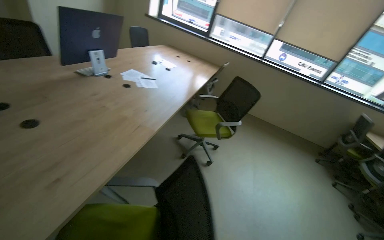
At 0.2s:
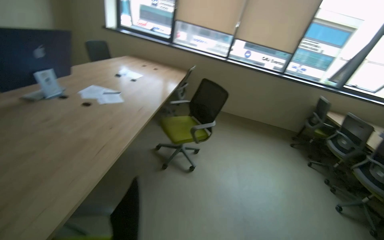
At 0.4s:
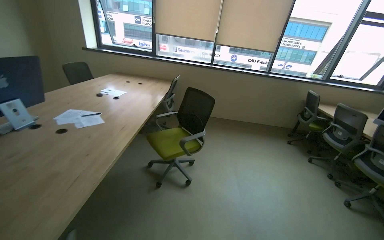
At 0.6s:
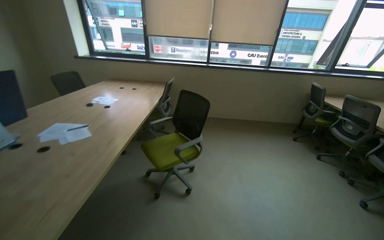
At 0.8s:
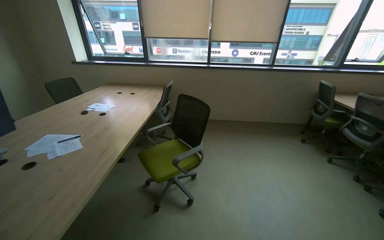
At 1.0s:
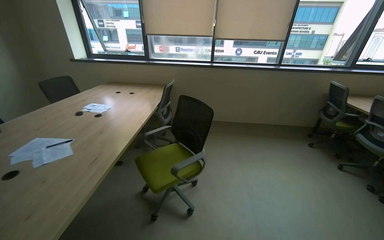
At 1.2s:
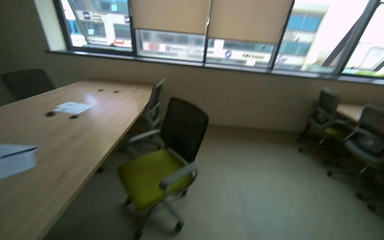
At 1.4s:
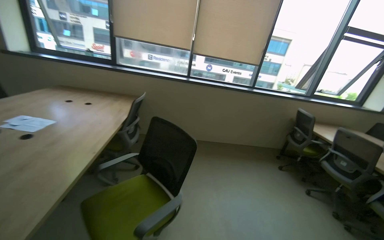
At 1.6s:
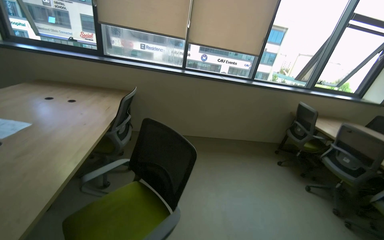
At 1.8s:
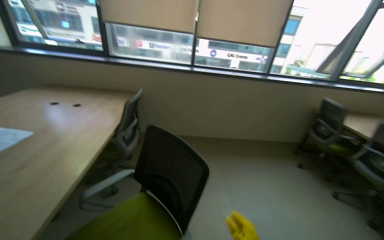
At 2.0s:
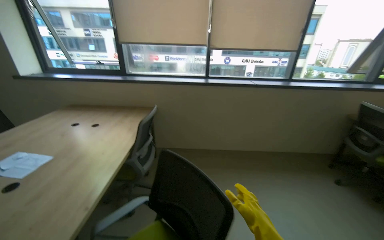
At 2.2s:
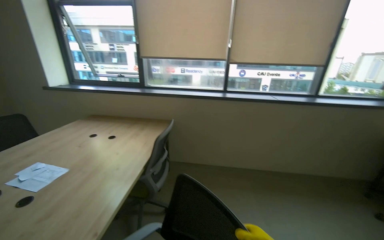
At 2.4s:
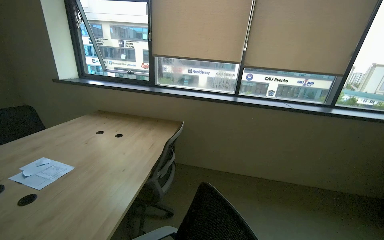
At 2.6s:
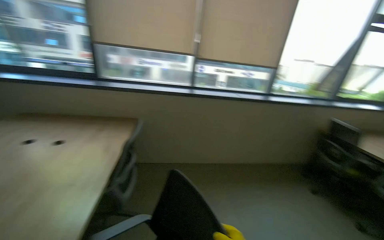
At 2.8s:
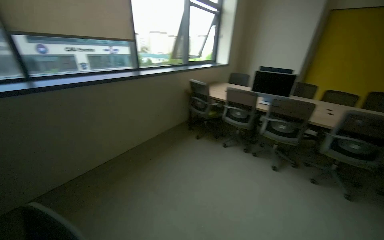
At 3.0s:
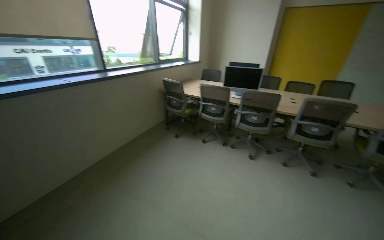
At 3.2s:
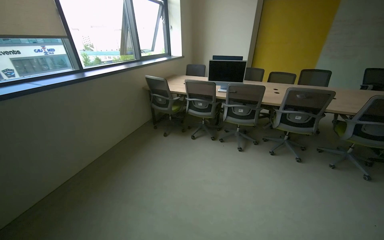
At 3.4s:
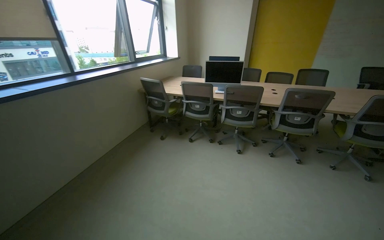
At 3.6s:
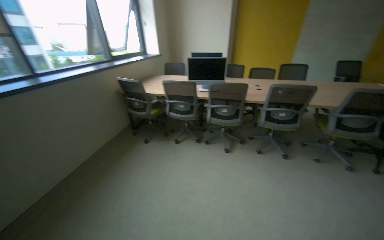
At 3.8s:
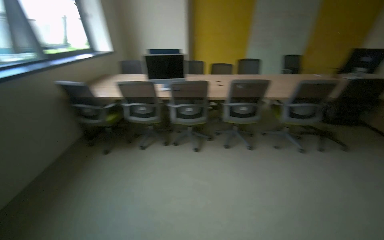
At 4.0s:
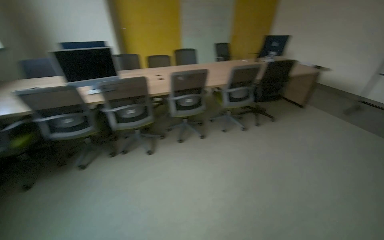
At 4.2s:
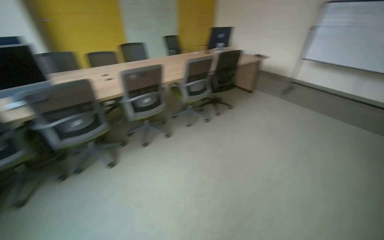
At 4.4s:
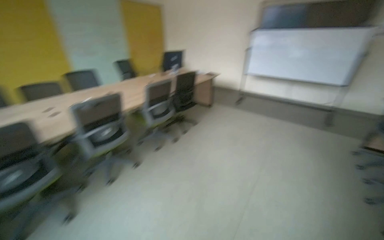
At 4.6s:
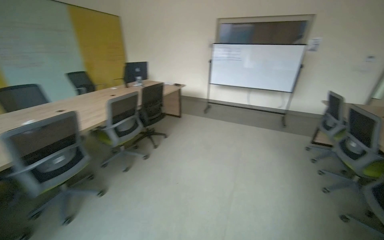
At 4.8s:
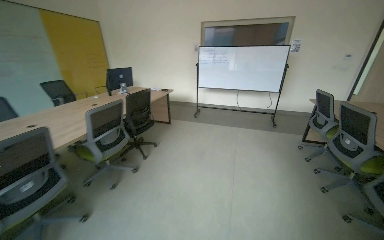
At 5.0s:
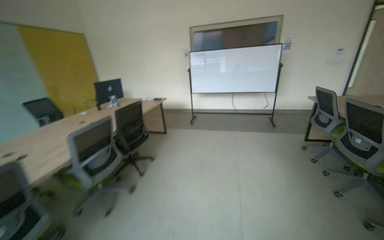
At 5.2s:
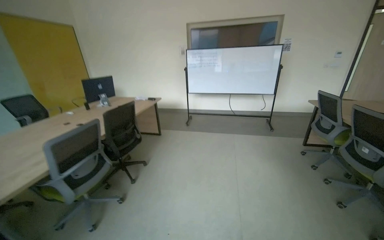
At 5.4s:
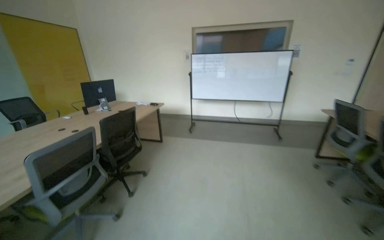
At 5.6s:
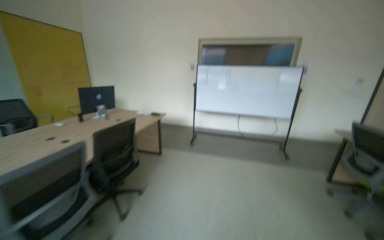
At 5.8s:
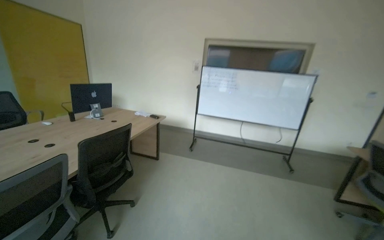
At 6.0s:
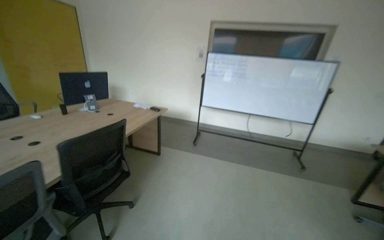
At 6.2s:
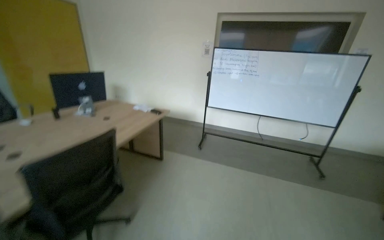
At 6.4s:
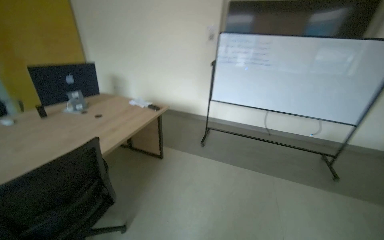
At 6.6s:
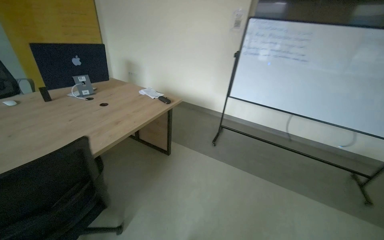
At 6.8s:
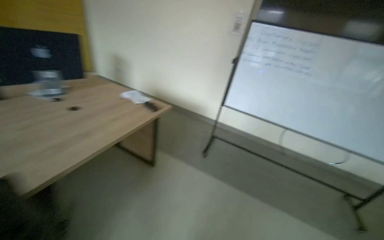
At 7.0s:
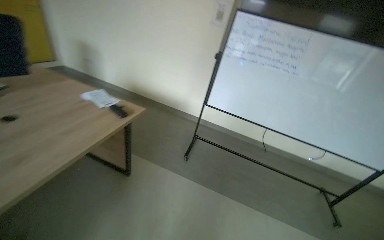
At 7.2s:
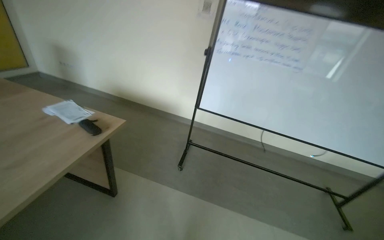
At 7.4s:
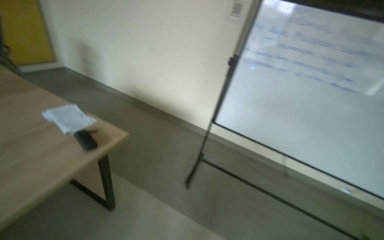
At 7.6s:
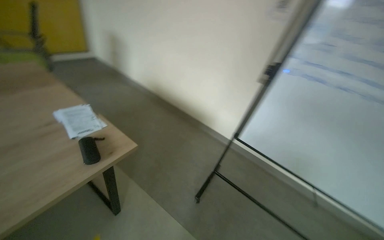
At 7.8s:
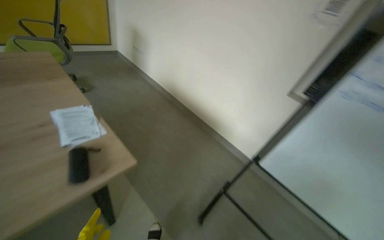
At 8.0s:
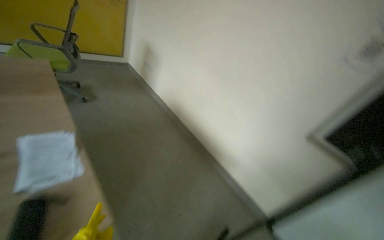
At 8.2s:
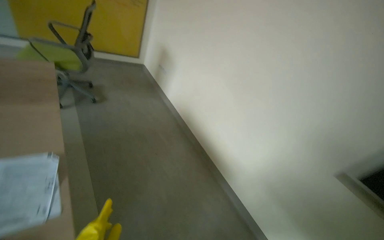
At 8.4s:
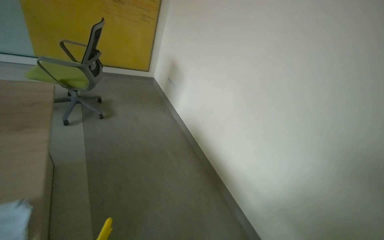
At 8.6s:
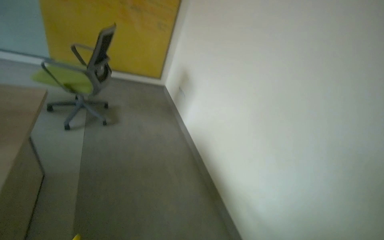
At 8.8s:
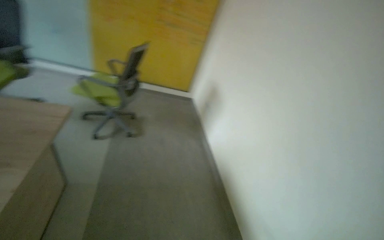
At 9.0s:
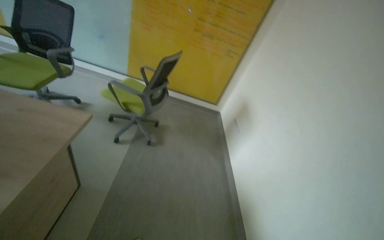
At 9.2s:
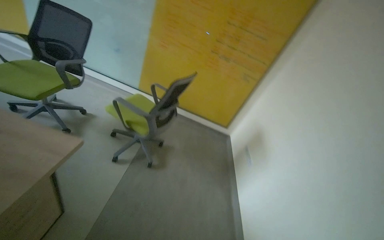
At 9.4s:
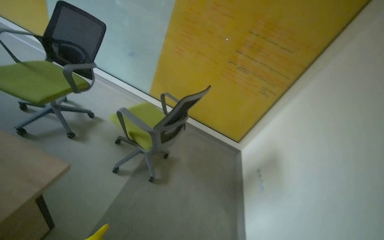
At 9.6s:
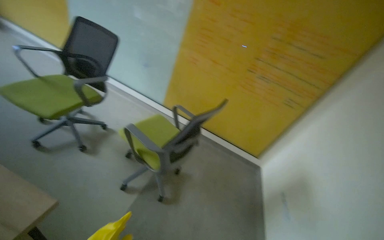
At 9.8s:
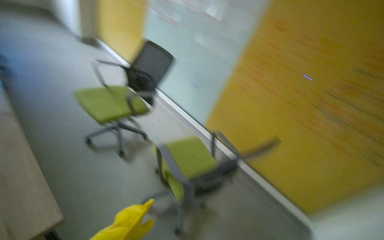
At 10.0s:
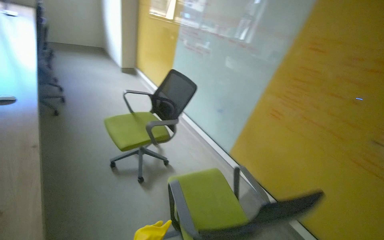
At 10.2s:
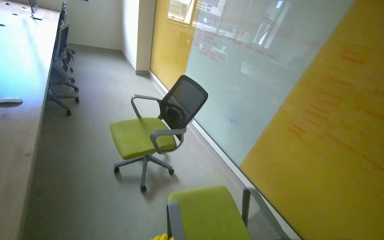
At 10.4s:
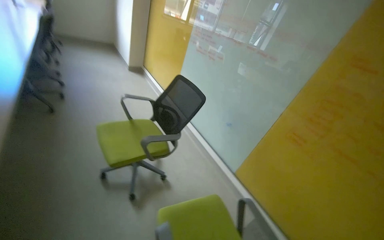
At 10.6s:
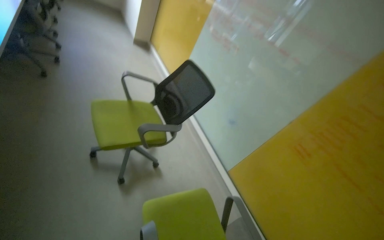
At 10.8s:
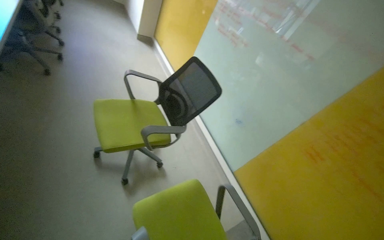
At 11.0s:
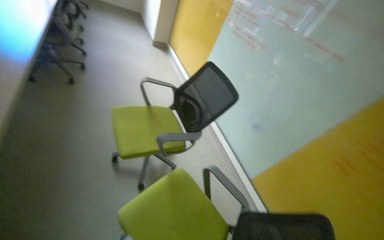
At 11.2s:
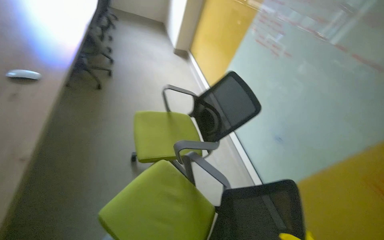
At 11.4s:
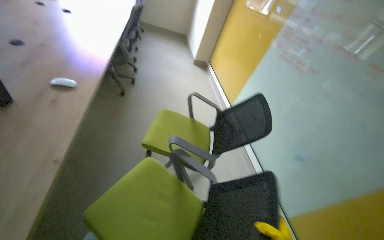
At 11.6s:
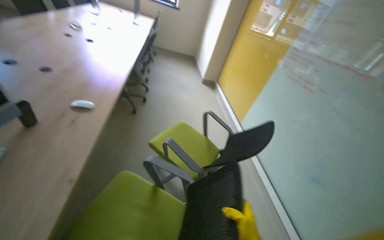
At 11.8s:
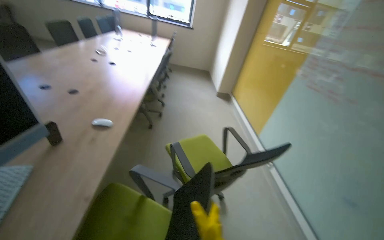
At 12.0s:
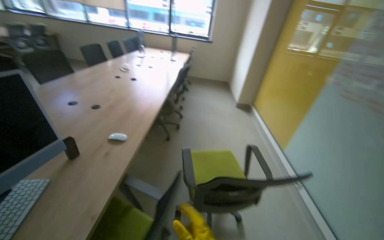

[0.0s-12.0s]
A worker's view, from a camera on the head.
Job: organizing items.
The whole recording: Organizing meeting room chairs. The worker adjusts and arranges chairs around the tables in the meeting room.
0.0s to 1.6s: The head travels about 1 m. The head turns to the right by approximately 25 degrees.
1.6s to 3.0s: The head travels some 50 cm. The wearer's head swings approximately 45 degrees to the right.
3.0s to 4.4s: The camera travels approximately 60 cm. The head turns to the right by roughly 80 degrees.
4.4s to 6.0s: The wearer moves some 1.5 m. The view swings about 20 degrees to the right.
6.0s to 7.6s: The camera is carried roughly 1.5 m. The head turns to the left by about 20 degrees. The view tips downward by about 15 degrees.
7.6s to 9.0s: The wearer moves approximately 1 m. The head turns to the left by some 55 degrees. The camera pitches upward, by roughly 20 degrees.
9.0s to 10.4s: The camera is carried roughly 1 m. The head rotates approximately 50 degrees to the left. The view tips upward by roughly 25 degrees.
10.4s to 12.0s: The head rotates roughly 35 degrees to the left. The wearer looks approximately 15 degrees further upward.

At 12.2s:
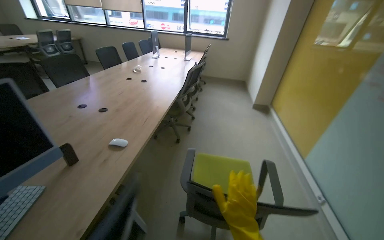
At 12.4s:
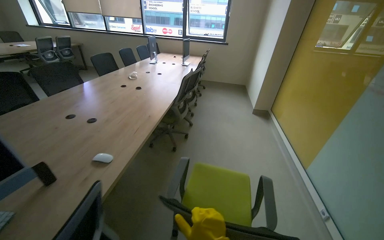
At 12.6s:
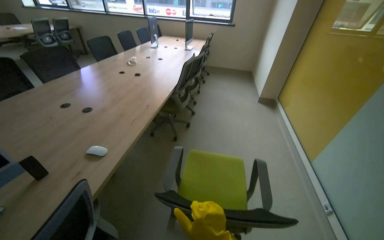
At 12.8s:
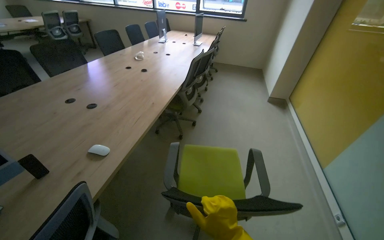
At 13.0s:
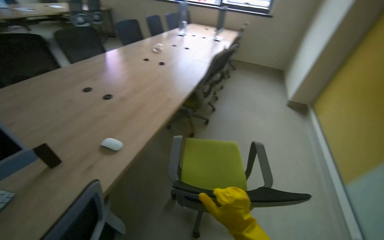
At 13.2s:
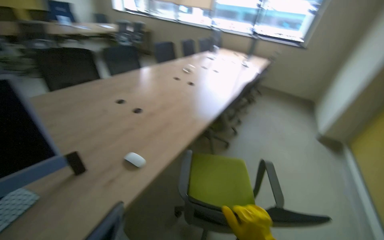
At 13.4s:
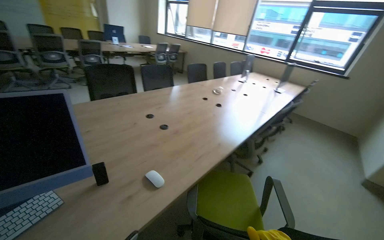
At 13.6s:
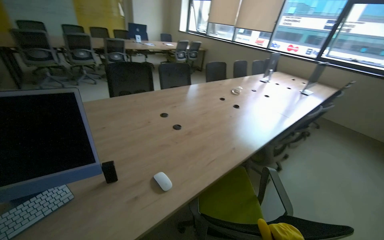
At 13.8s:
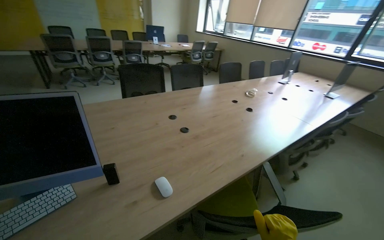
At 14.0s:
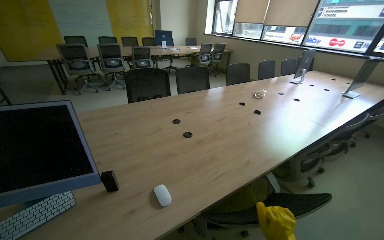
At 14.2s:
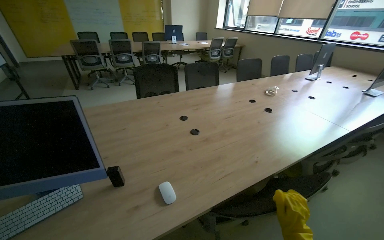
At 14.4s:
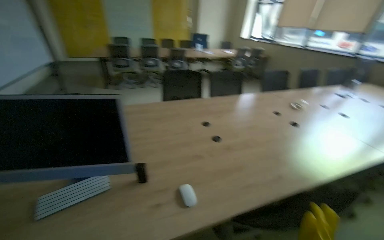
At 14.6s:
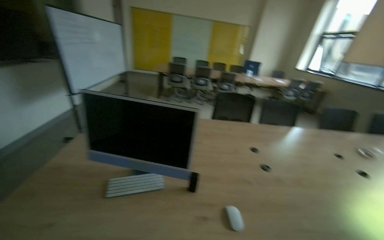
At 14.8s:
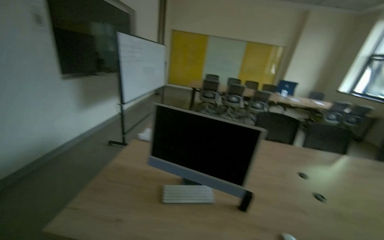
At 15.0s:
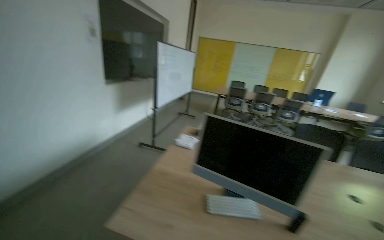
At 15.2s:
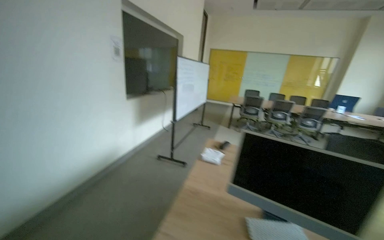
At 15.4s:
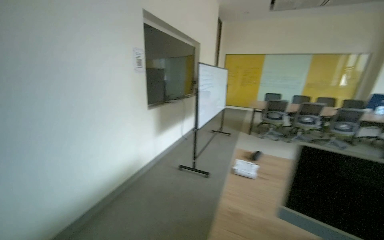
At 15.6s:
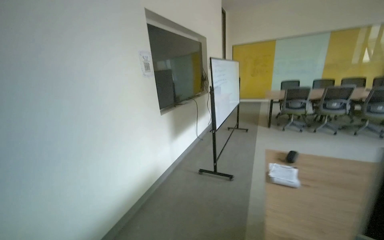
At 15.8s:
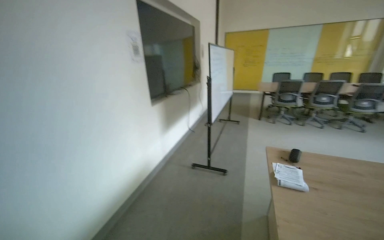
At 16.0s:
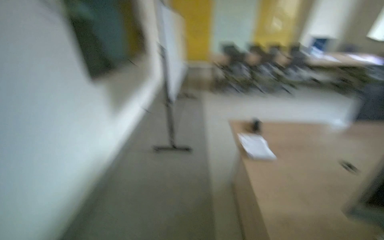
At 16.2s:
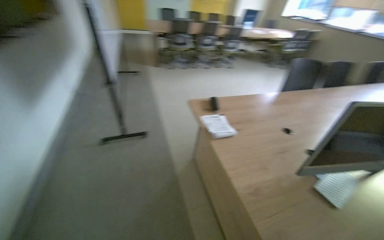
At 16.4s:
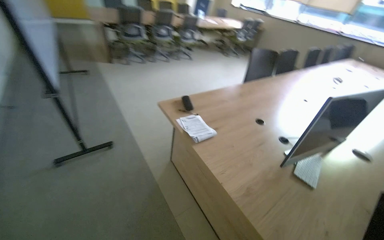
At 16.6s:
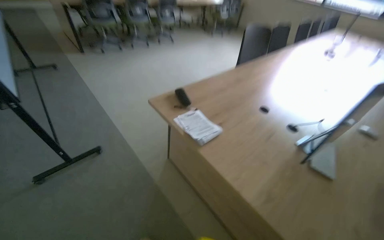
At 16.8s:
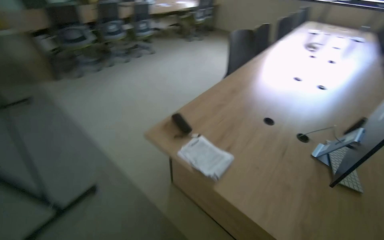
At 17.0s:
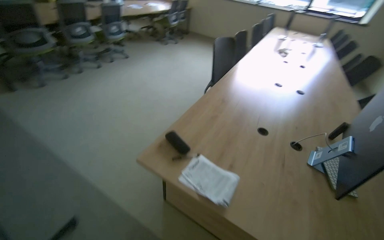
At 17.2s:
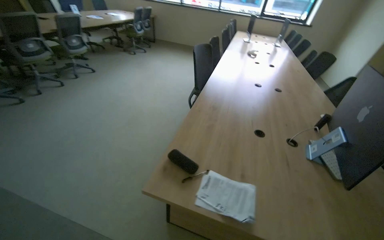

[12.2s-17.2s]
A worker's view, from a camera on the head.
Job: organizing items.
The whole recording: Organizing meeting room chairs. The worker adjusts and arranges chairs around the tables in the meeting room.
12.2s to 13.8s: The head travels approximately 50 cm. The head rotates approximately 45 degrees to the left.
13.8s to 15.6s: The camera travels roughly 90 cm. The head turns to the left by about 55 degrees. The view tips upward by some 20 degrees.
15.6s to 17.2s: The camera is carried approximately 1 m. The head turns to the right by roughly 95 degrees. The wearer looks about 25 degrees further downward.

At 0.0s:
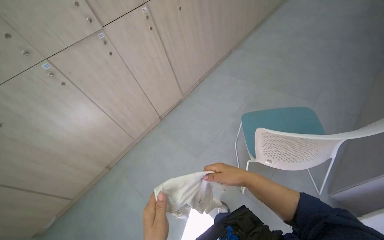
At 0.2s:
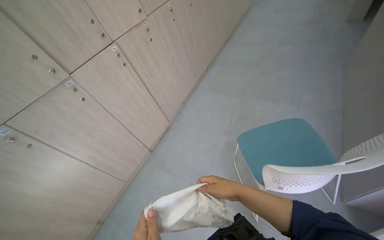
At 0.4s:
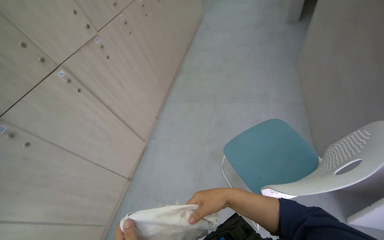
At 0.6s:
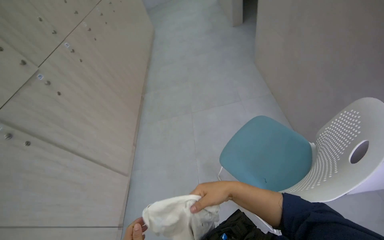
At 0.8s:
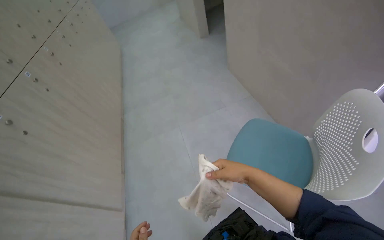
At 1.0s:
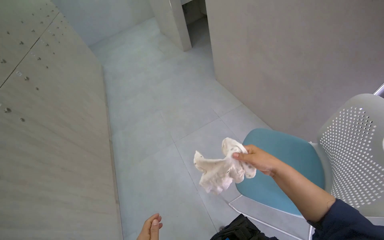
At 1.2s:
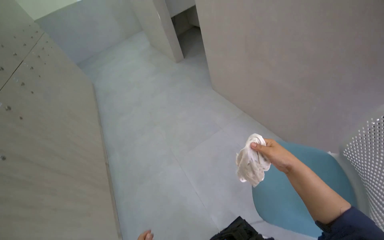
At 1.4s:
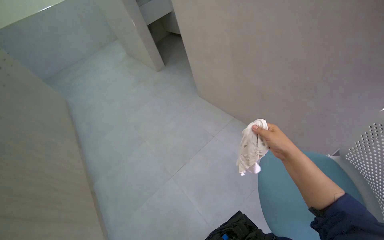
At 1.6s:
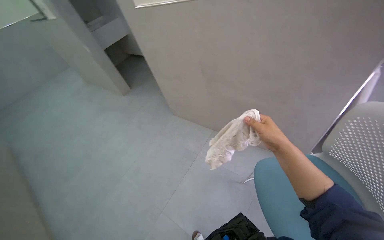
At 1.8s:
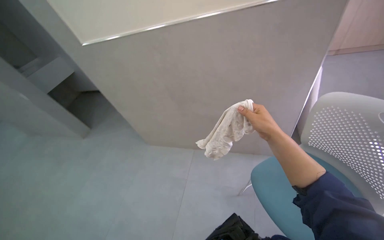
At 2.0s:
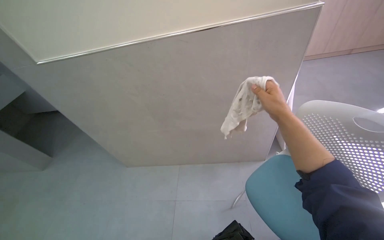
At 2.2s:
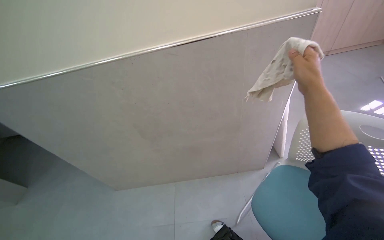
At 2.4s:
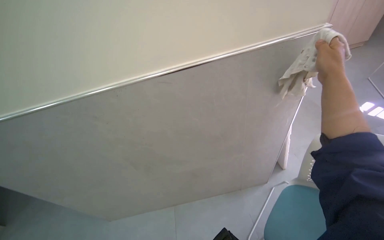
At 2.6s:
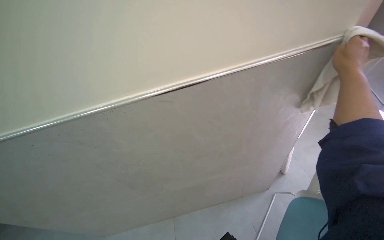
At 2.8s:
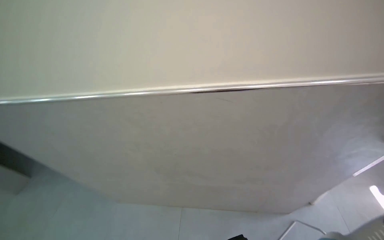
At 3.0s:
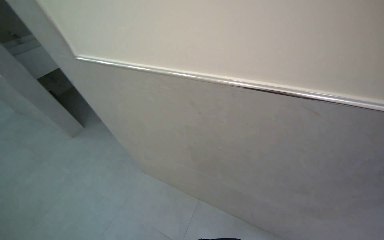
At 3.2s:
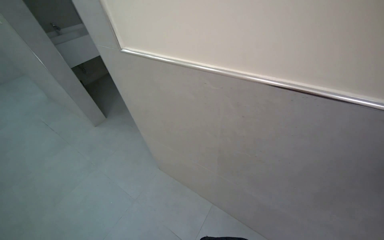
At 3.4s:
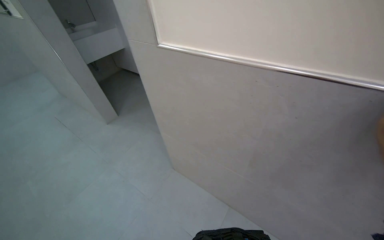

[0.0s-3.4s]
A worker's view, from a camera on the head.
Job: wiping surfaces.
The whole recording: Wiping wall trim and door frames. The worker wipes the wall trim and door frames with a cloth.
0.0s to 1.6s: The camera is carried about 90 cm. The wearer looks about 95 degrees further to the right. The camera pitches upward, by about 30 degrees.
